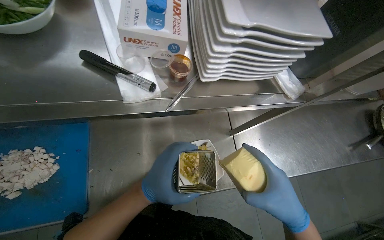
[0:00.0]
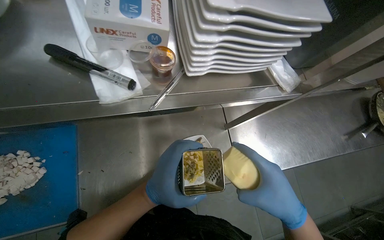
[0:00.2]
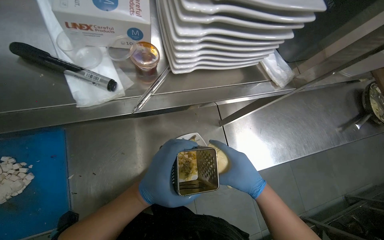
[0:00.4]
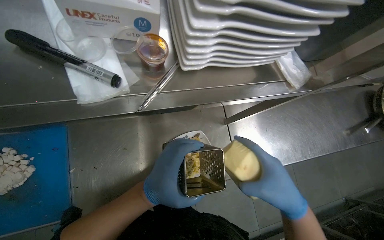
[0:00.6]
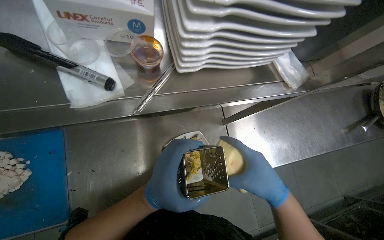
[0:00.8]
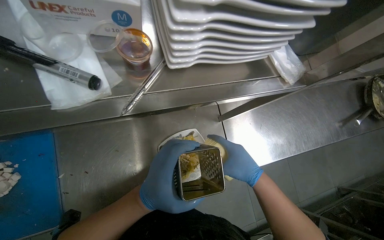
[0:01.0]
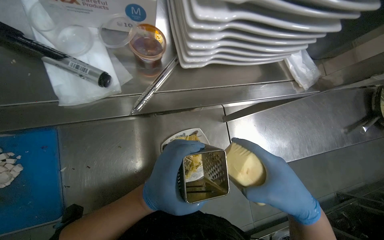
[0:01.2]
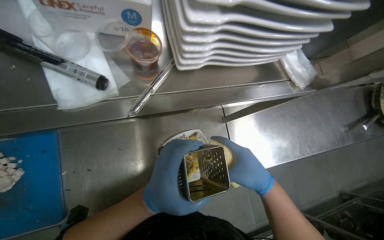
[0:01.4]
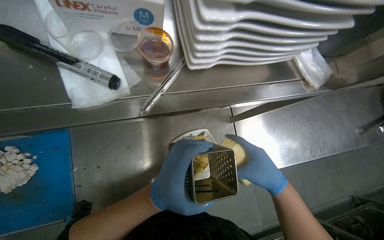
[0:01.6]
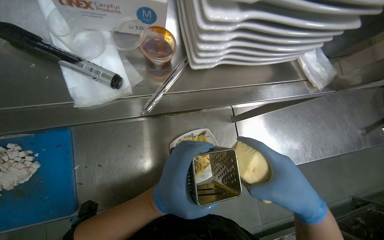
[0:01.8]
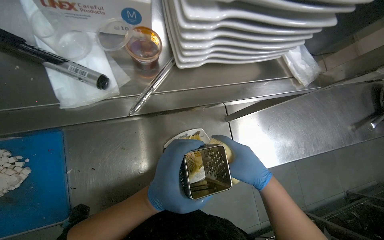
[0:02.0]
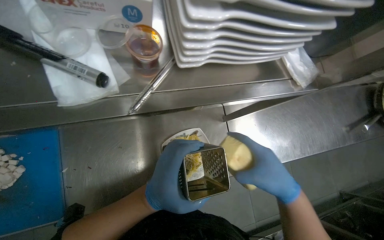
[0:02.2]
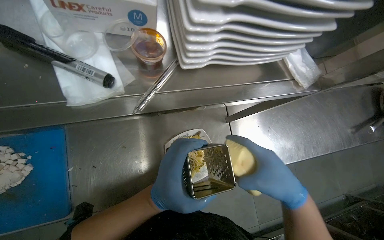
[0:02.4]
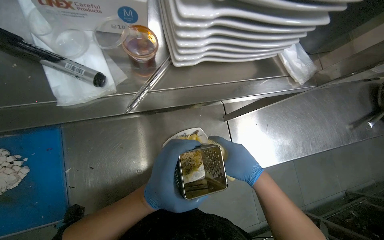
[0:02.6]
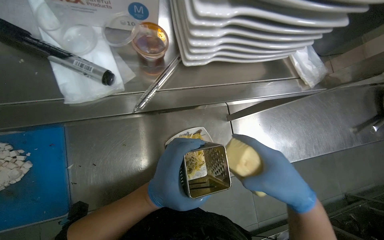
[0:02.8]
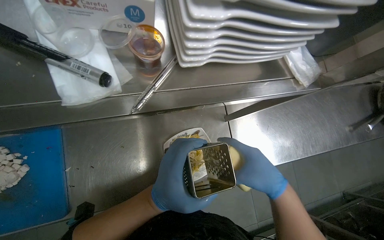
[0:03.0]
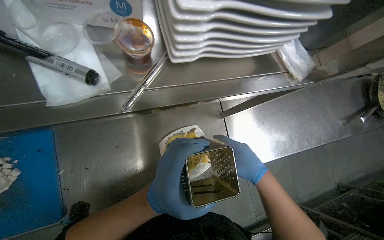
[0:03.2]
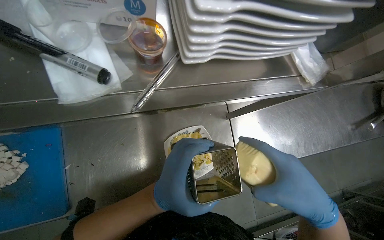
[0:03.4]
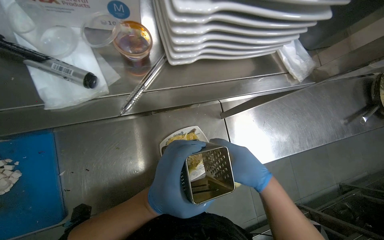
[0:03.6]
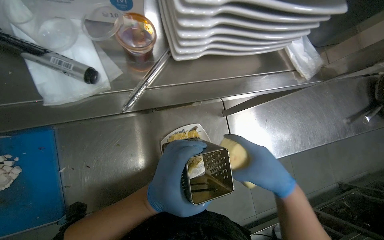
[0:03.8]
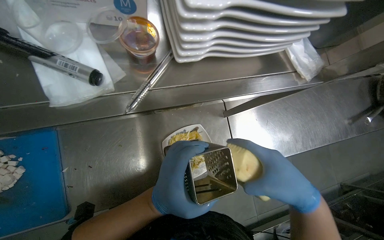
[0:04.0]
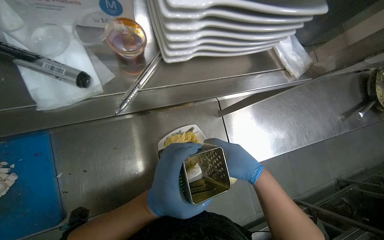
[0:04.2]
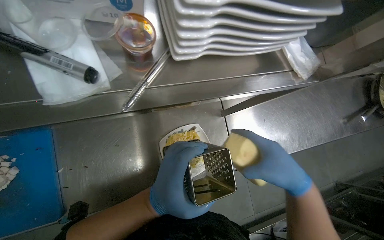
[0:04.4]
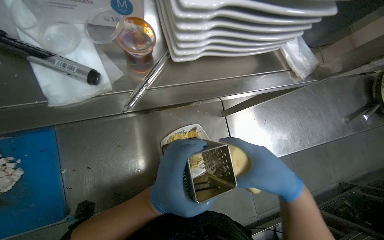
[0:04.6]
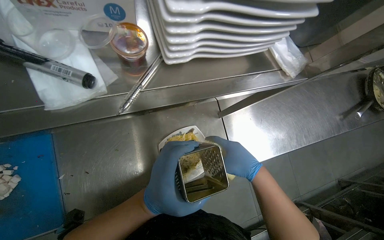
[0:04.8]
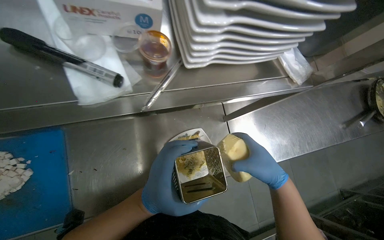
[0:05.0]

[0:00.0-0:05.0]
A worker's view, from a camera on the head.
Job: preparing food.
The whole recording: Preparing and garnishing food on plate. The worker plates cooked food from a pan and then grates cheese onto it.
0:00.0 to 0:01.6: The right hand swings nearer and farther, roughly 10 cm each way, with 2 reversals.
0:01.6 to 0:03.4: The right hand swings nearer and farther, roughly 15 cm each way, with 6 reversals.
0:03.4 to 0:05.0: The right hand goes nearer and farther, roughly 15 cm each way, reversing 4 times.

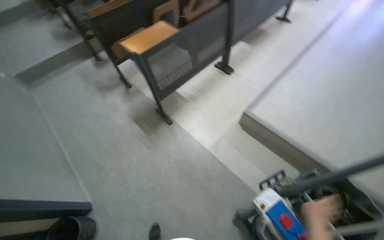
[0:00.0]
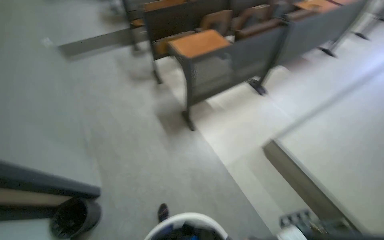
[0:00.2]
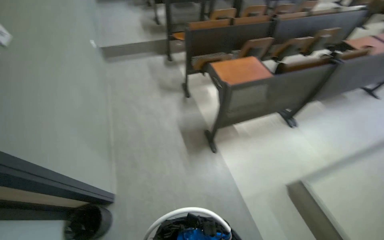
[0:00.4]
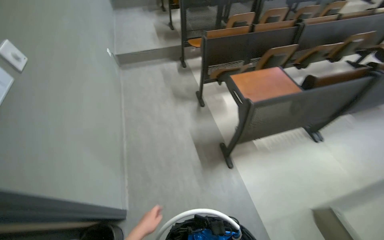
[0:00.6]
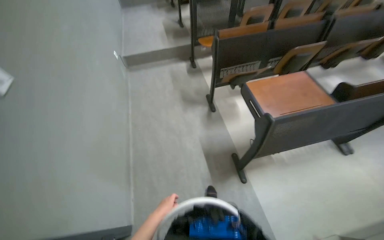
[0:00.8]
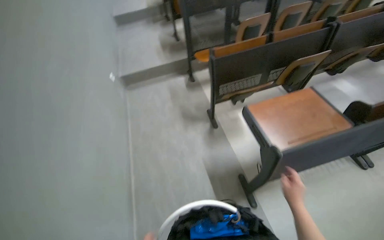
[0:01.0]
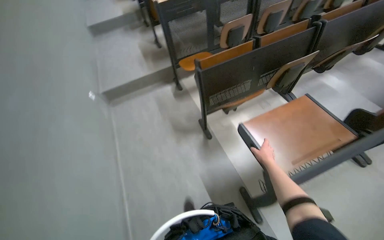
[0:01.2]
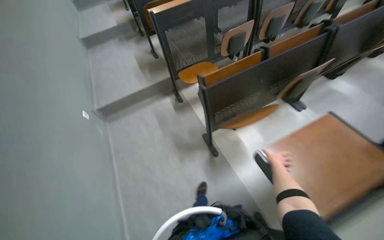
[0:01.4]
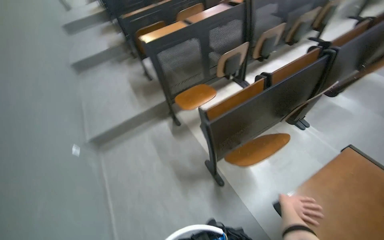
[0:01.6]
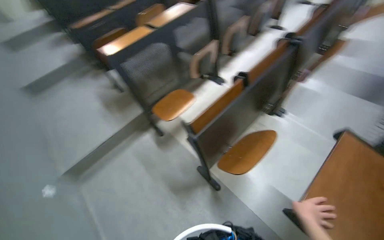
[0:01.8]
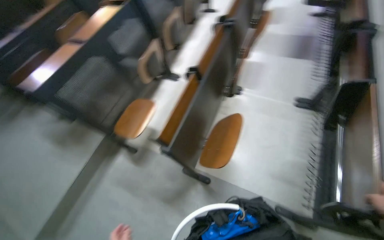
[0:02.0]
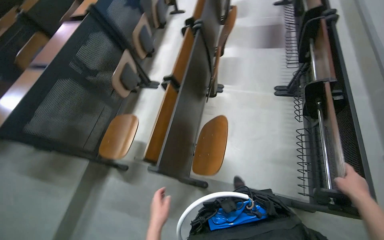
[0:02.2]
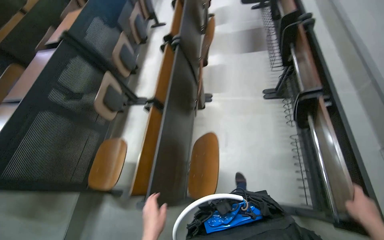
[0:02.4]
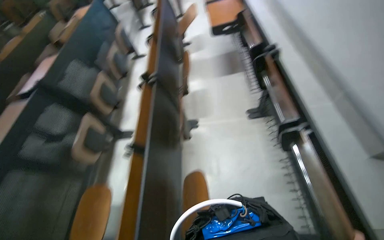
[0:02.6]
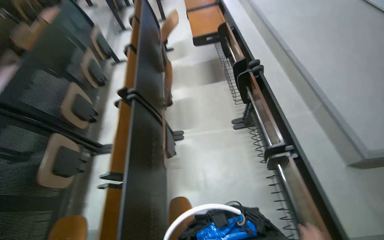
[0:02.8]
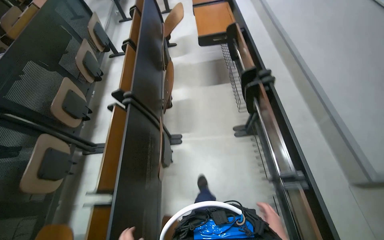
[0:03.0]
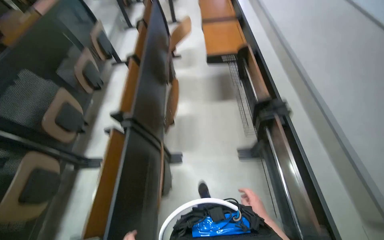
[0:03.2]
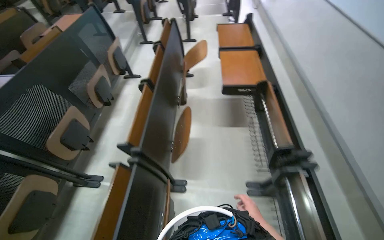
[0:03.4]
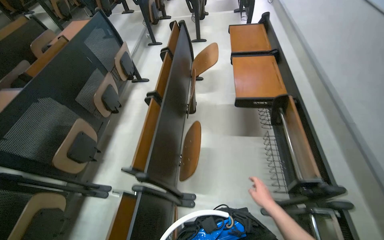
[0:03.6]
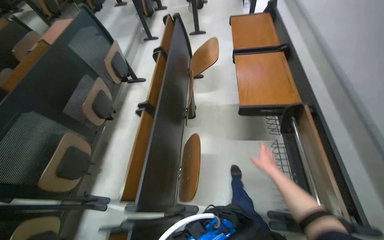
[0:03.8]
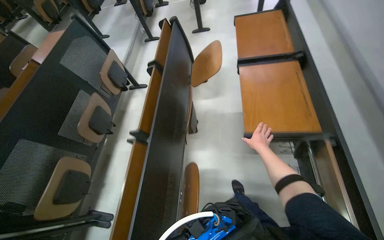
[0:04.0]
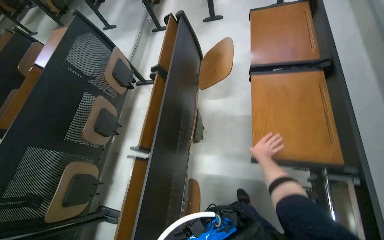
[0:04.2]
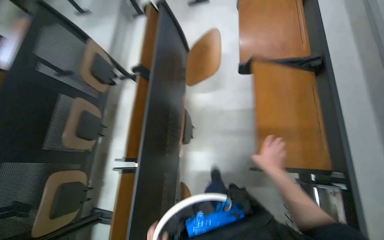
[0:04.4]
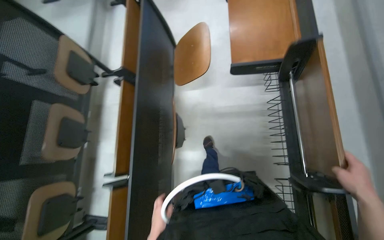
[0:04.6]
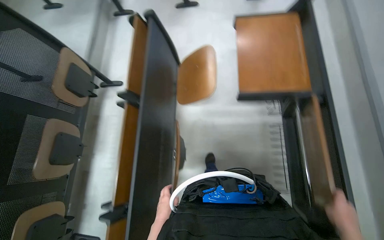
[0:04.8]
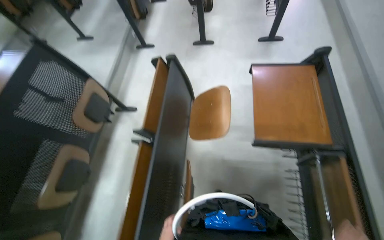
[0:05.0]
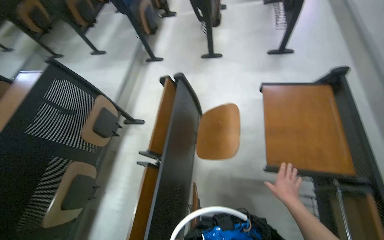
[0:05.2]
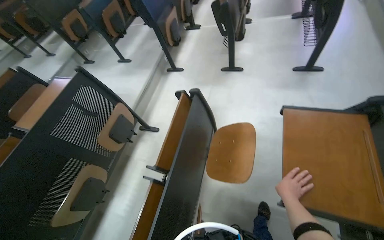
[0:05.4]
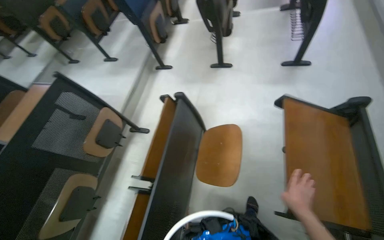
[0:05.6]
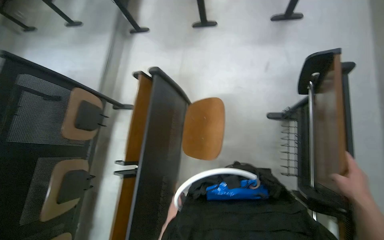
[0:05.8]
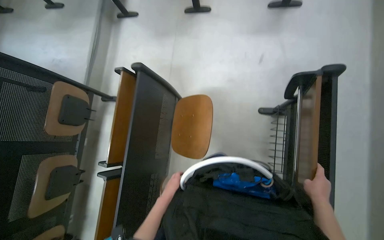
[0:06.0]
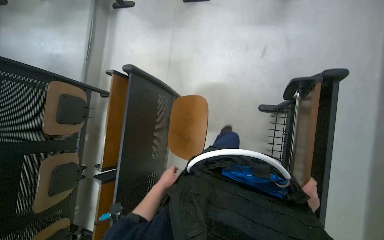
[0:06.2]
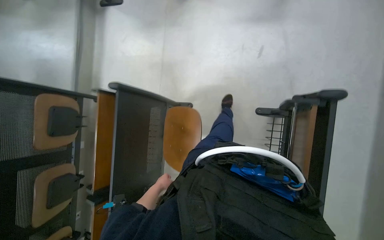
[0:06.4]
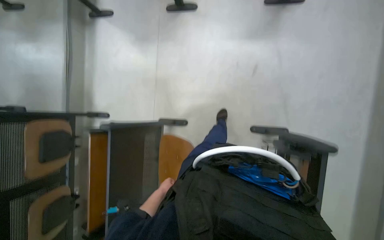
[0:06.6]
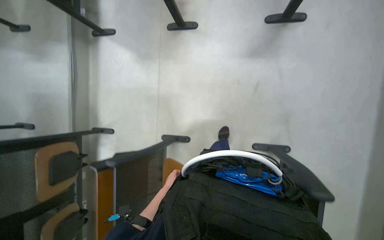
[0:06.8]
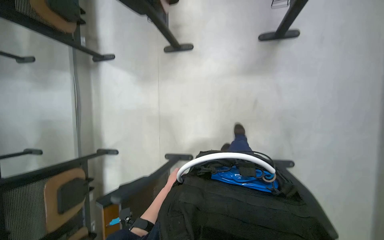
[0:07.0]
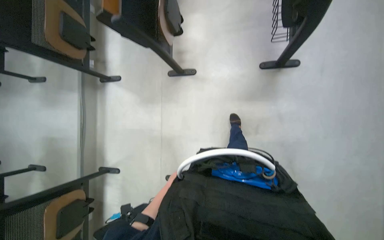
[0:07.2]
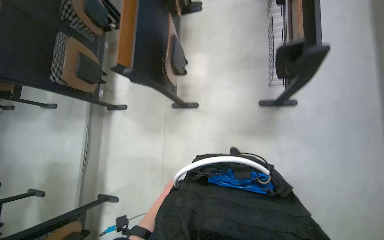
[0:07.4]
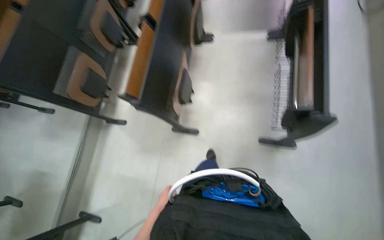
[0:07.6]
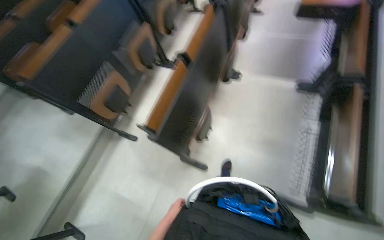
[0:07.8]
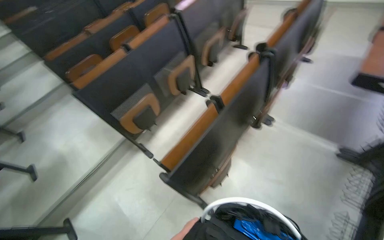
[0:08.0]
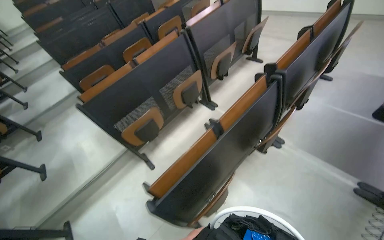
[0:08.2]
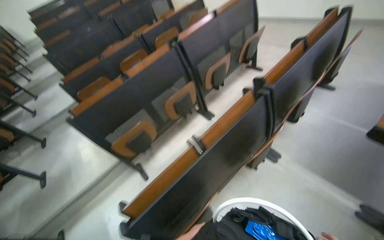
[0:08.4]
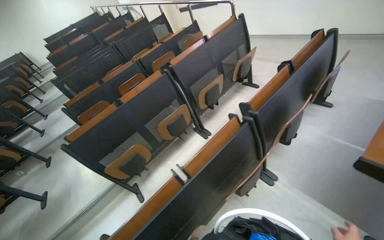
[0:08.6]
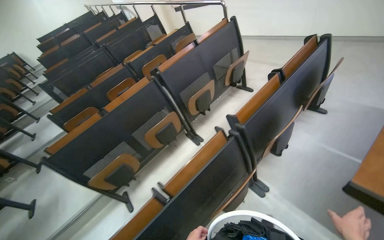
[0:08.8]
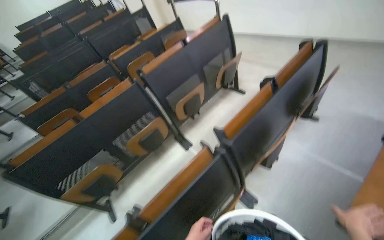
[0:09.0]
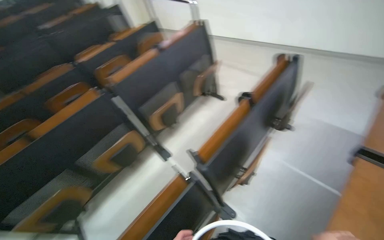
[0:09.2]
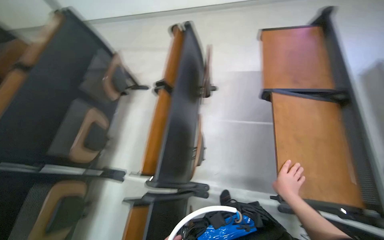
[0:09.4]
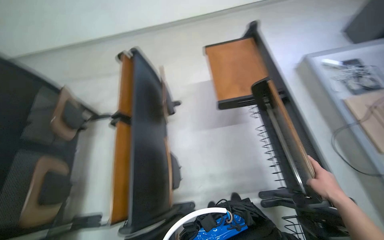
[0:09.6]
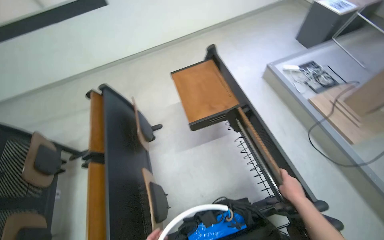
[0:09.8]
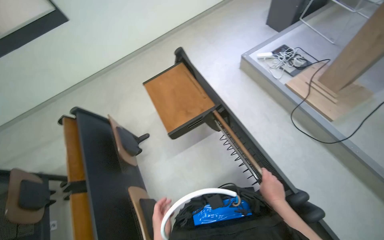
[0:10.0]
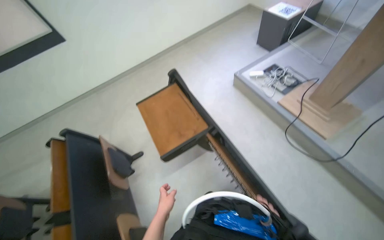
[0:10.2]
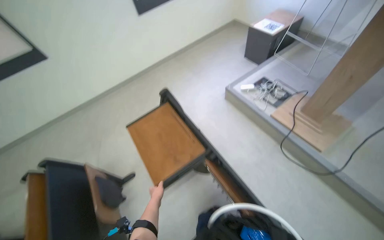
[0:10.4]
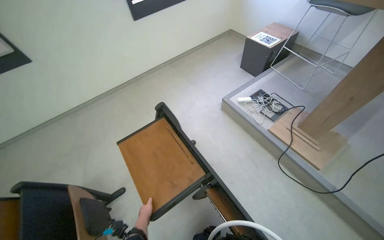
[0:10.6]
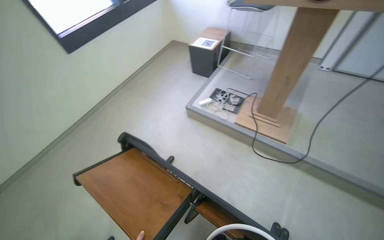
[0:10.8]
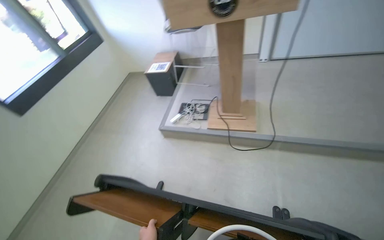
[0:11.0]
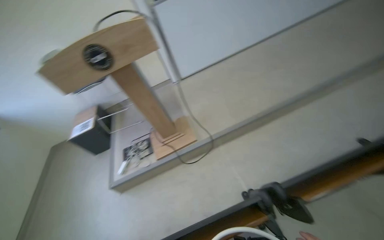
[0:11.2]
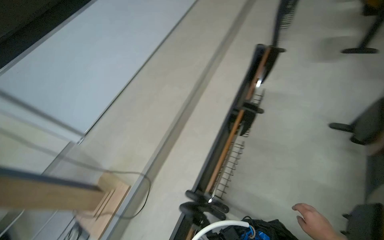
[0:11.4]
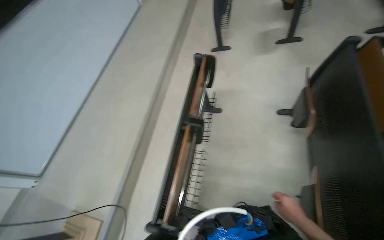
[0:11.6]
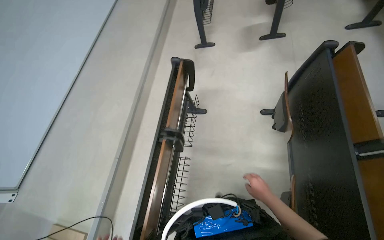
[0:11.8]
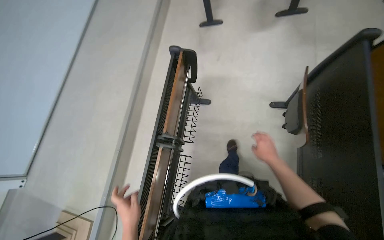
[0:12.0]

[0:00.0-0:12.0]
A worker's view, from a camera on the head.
Job: organizing items.
The whole recording: Adjusting auditorium desks and chairs. The worker adjusts the desks and chairs in the auditorium.
0:00.0 to 0:01.6: The head travels approximately 1.5 m.
0:01.6 to 0:03.0: The head travels some 80 cm. The wearer's head swings roughly 65 degrees to the right.
0:03.0 to 0:04.4: The camera travels approximately 1 m.
0:04.4 to 0:06.0: The camera travels about 70 cm.
0:06.0 to 0:07.6: The camera is carried some 1 m.
0:07.6 to 0:09.0: The camera is carried approximately 1 m. The head turns to the left by about 35 degrees. The wearer looks about 20 degrees further upward.
0:09.0 to 0:10.4: The head travels about 70 cm. The head turns to the right by about 80 degrees.
0:10.4 to 0:12.0: The camera travels roughly 80 cm. The wearer's head swings about 130 degrees to the right. The view tilts roughly 20 degrees upward.

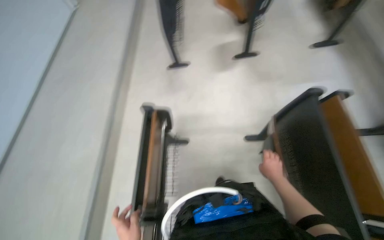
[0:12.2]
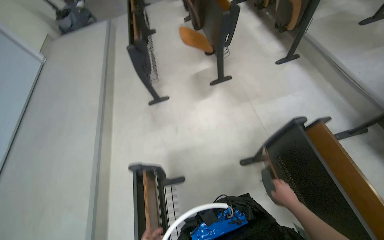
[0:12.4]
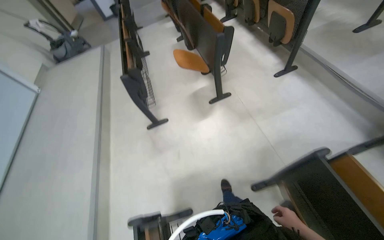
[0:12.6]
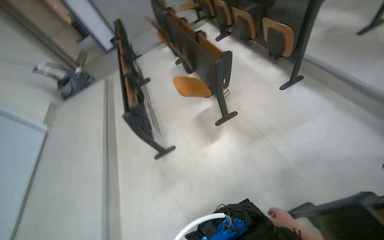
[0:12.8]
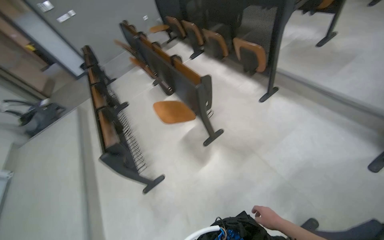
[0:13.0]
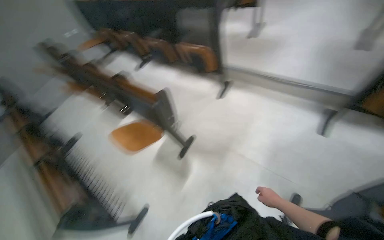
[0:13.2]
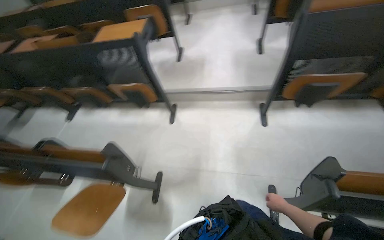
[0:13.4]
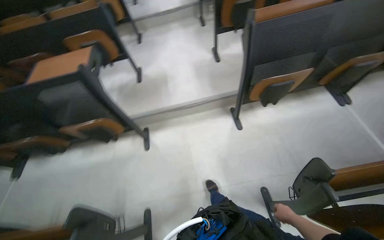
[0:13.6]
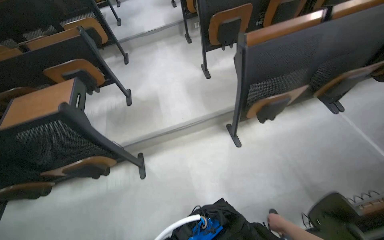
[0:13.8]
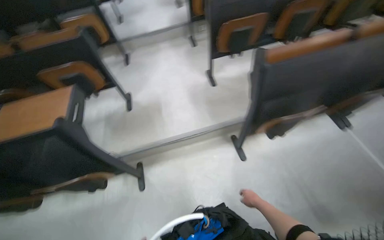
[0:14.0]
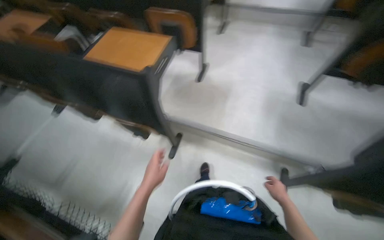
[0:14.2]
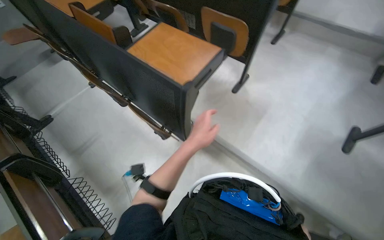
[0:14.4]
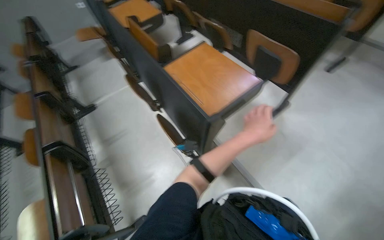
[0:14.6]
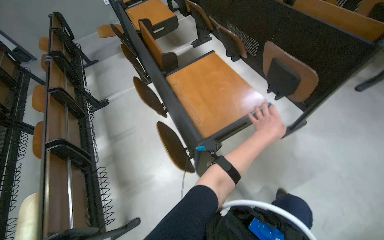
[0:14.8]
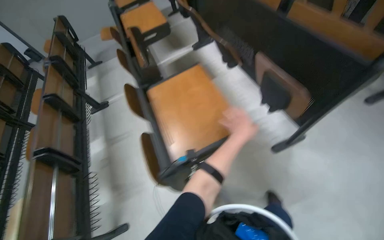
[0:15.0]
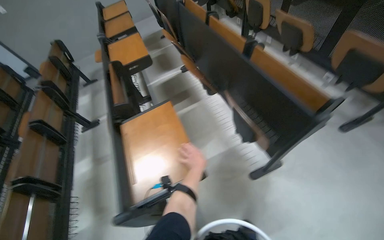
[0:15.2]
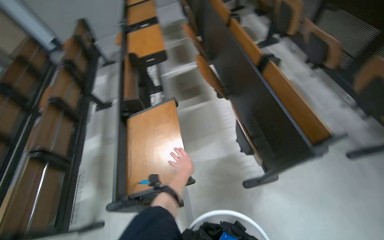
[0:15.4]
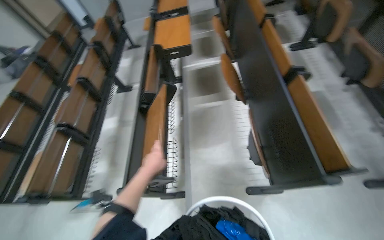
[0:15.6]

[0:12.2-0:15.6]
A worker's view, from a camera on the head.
Job: organizing items.
The whole recording: Adjusting auditorium desks and chairs. The worker adjusts the desks and chairs in the auditorium.
0:12.2 to 0:13.8: The camera is carried about 1 m. The wearer looks about 85 degrees further to the right. The wearer looks approximately 30 degrees further upward.
0:13.8 to 0:15.6: The camera travels approximately 1 m. The wearer's head swings about 75 degrees to the left. The view tilts about 15 degrees downward.
